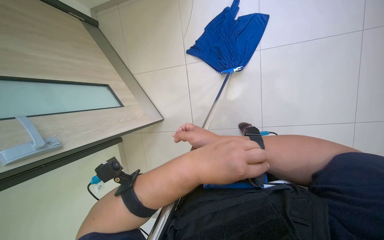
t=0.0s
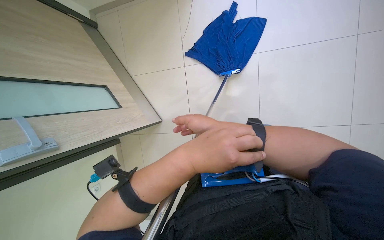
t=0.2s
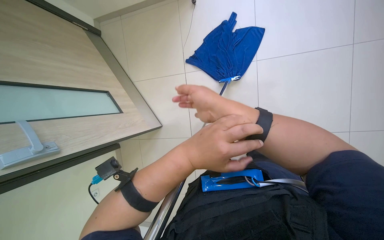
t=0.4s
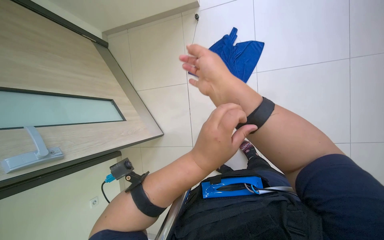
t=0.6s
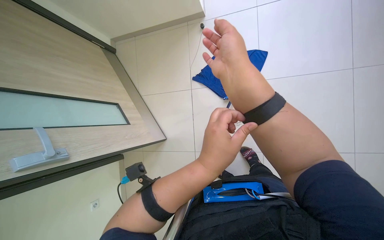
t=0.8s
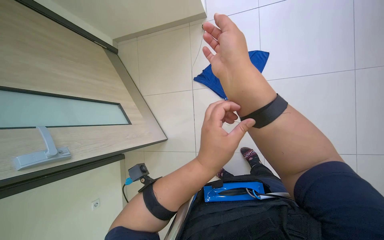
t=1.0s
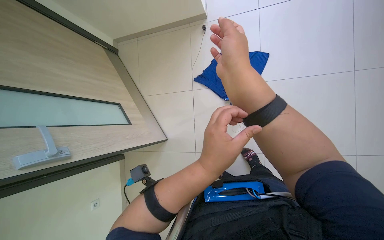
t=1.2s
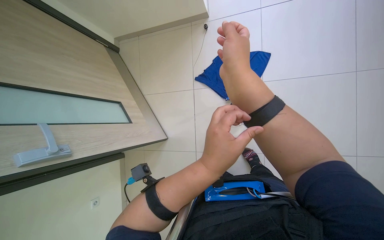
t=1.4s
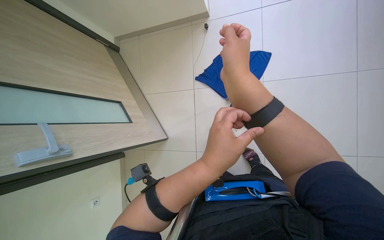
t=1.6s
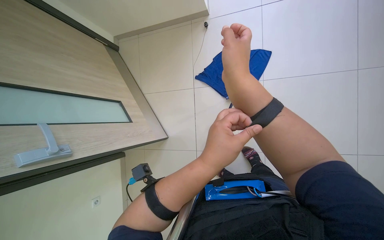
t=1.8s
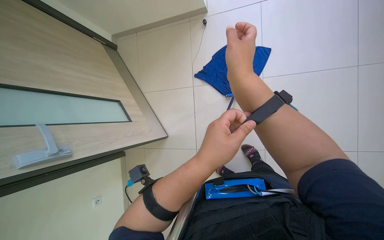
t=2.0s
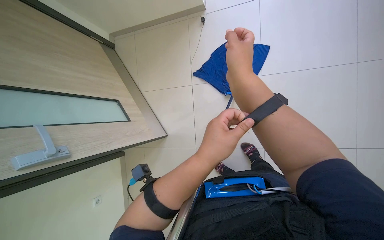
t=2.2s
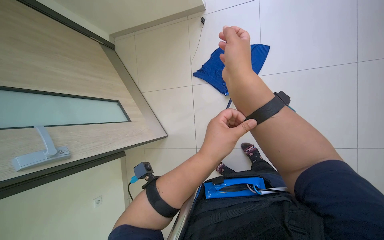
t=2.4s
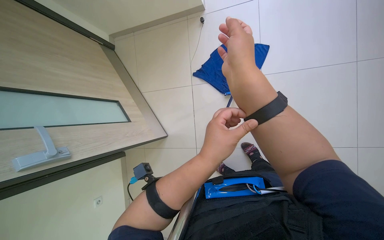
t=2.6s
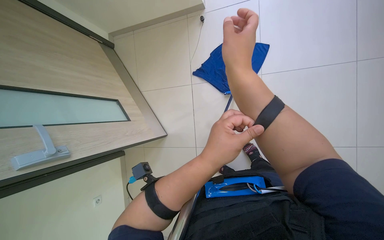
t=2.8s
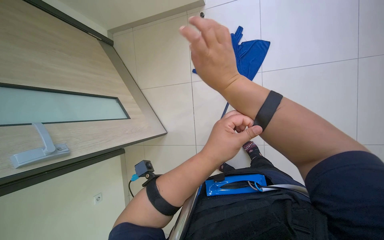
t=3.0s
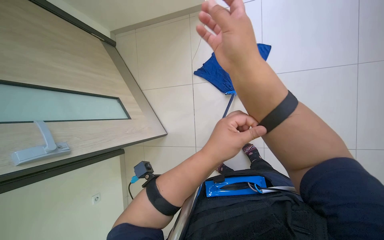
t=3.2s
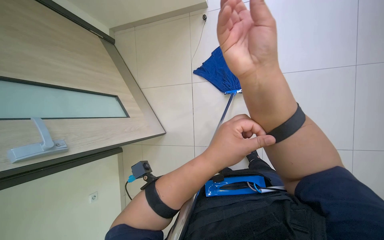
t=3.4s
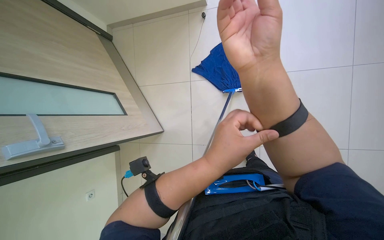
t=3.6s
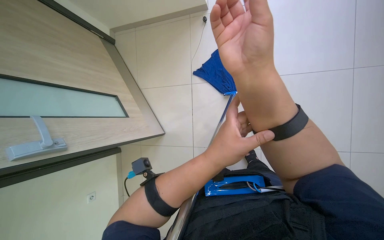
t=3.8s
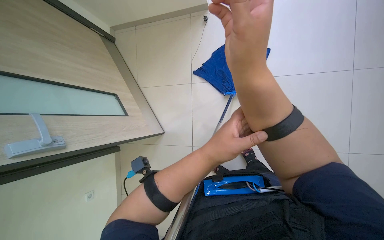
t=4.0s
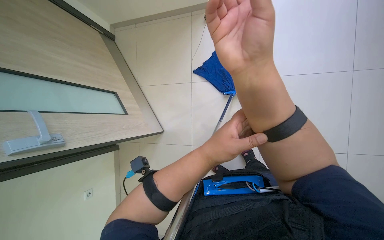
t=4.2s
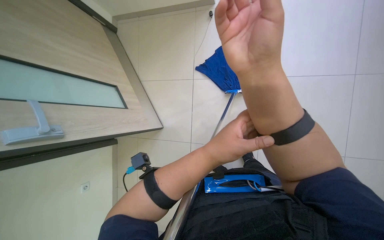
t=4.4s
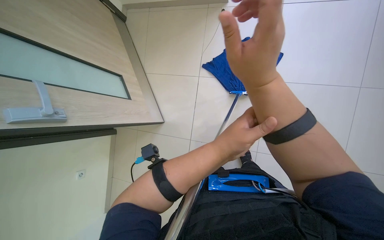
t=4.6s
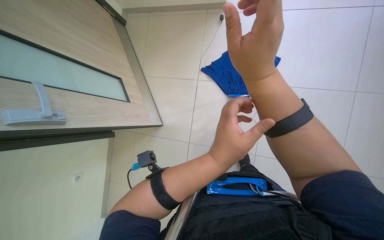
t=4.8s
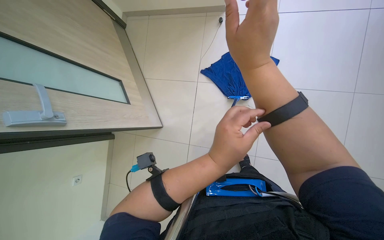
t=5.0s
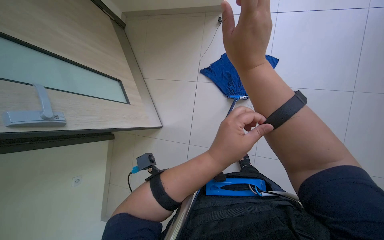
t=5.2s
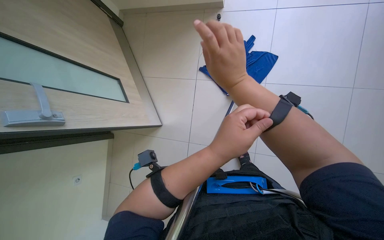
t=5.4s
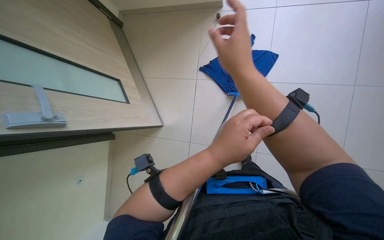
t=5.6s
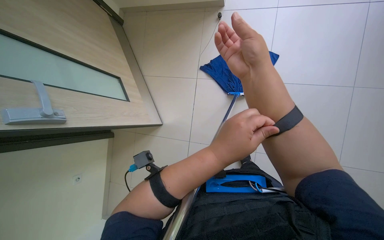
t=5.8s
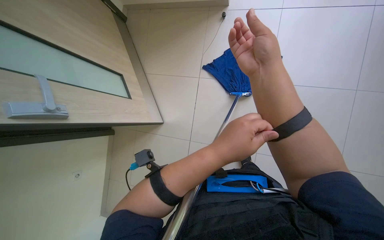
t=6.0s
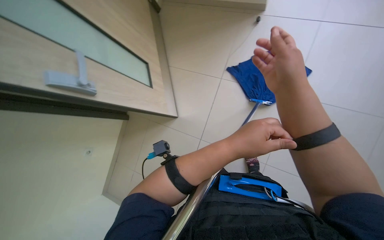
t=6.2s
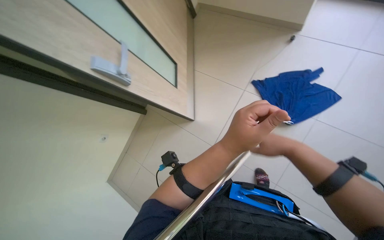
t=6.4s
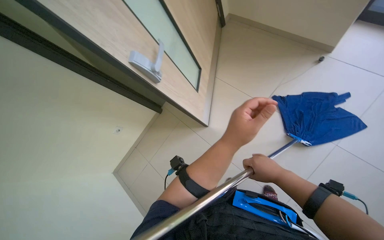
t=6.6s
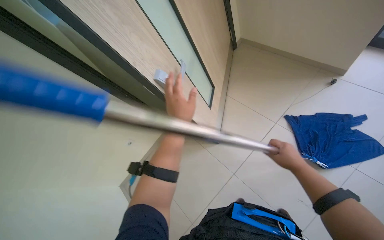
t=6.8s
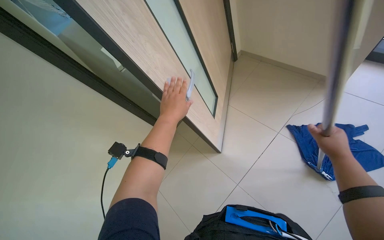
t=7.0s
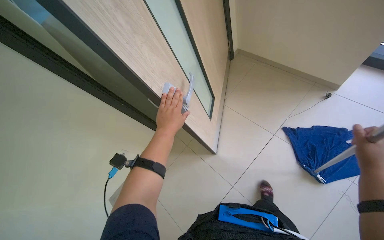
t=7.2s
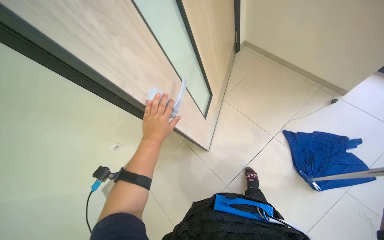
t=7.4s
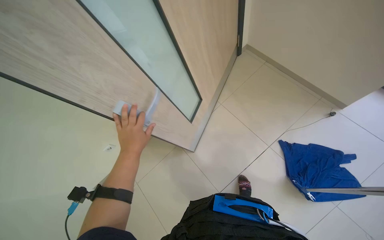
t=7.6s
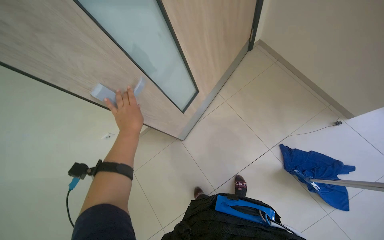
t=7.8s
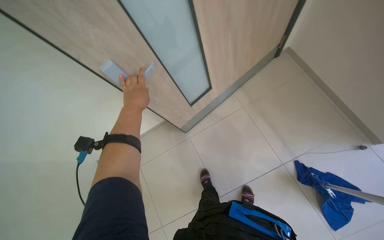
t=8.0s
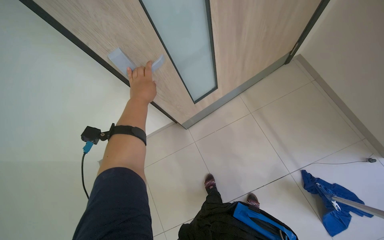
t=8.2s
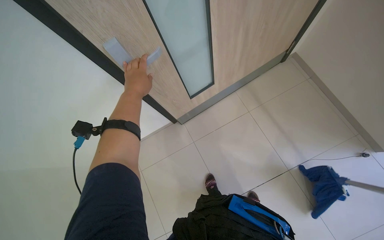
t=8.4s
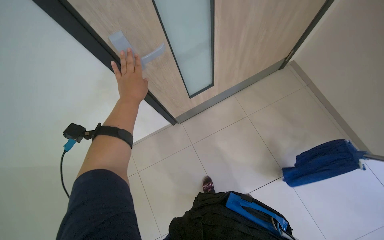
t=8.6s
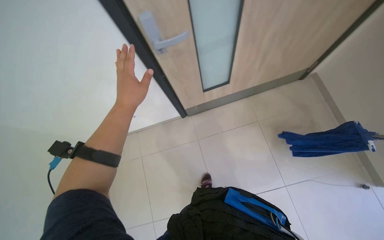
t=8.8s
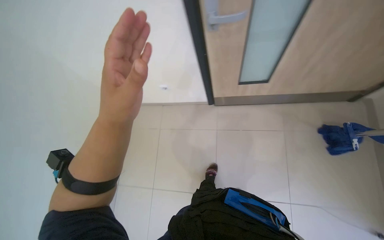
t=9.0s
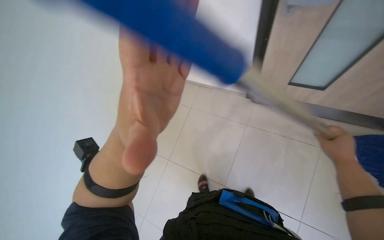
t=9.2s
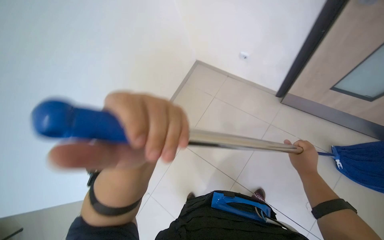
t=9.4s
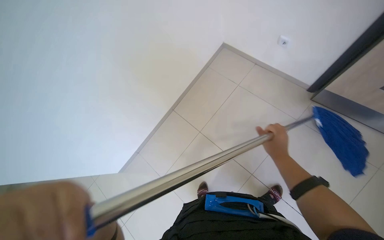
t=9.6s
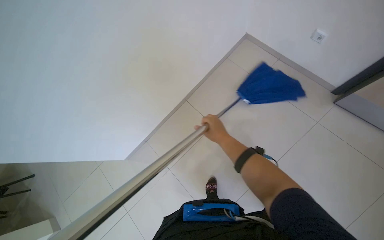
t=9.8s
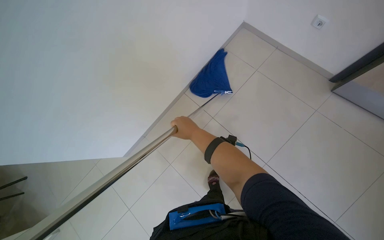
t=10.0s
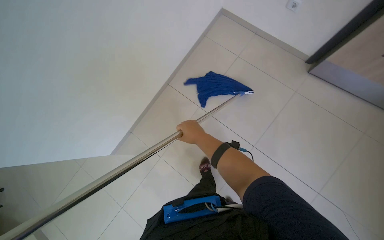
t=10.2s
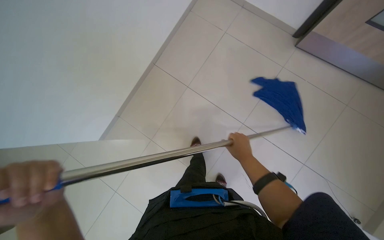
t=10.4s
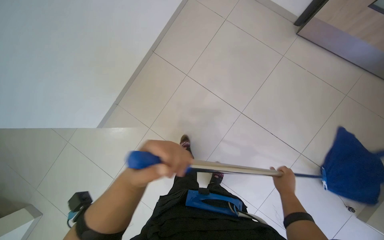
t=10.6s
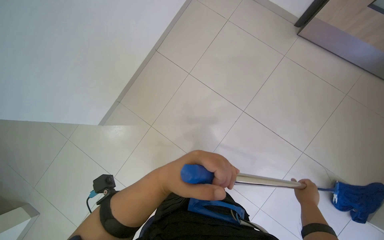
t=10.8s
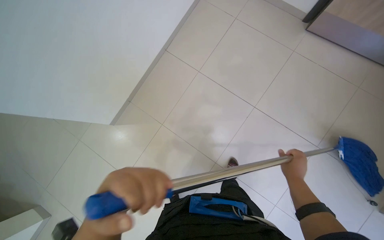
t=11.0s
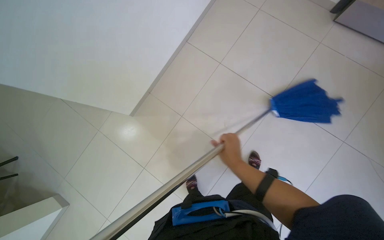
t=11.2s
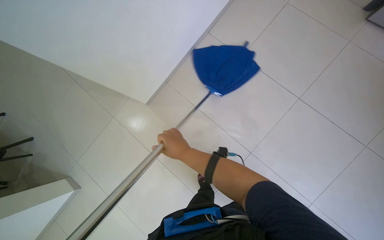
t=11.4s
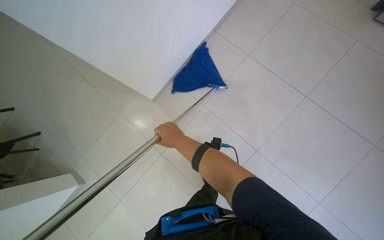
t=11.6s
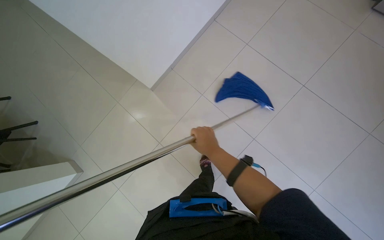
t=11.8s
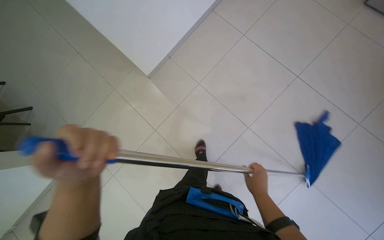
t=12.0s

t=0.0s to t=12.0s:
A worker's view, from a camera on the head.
Job: mopping floor.
The whole recording: Mopping the floor. The worker mops the tiled floor with a blue mop.
t=0.0s to t=1.6s: The right hand moves up the picture and nearer to the camera, some 20 cm.
t=1.6s to t=3.0s: The hands are busy where they are.
t=3.0s to t=4.4s: The right hand travels nearer to the camera by some 10 cm.
t=6.0s to t=7.6s: The wearer's head swings approximately 45 degrees to the left.
t=7.6s to t=9.0s: The view tips downward by roughly 10 degrees. The scene rotates clockwise by approximately 45 degrees.
t=10.4s to t=12.0s: The camera travels approximately 70 cm.

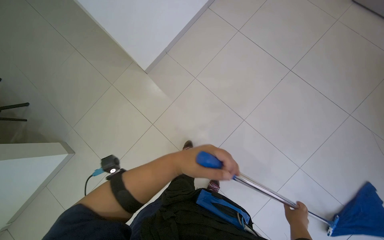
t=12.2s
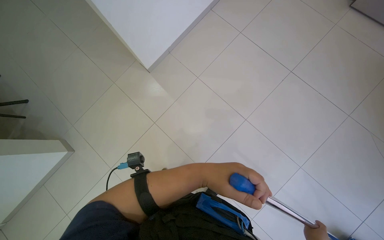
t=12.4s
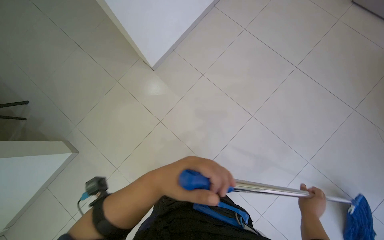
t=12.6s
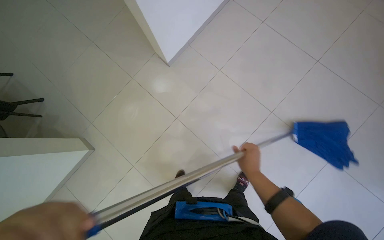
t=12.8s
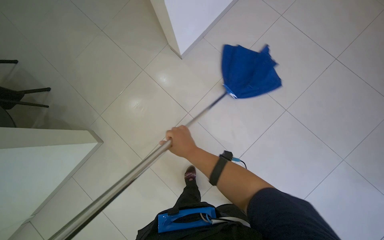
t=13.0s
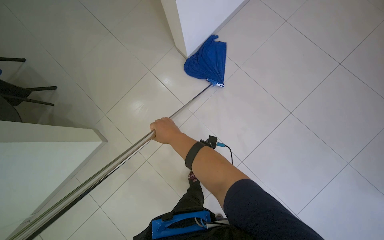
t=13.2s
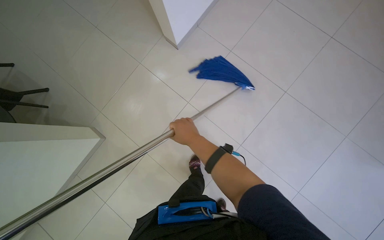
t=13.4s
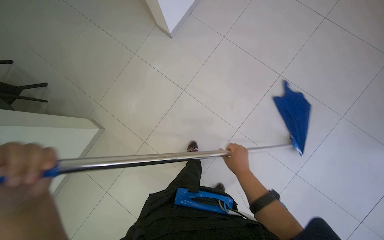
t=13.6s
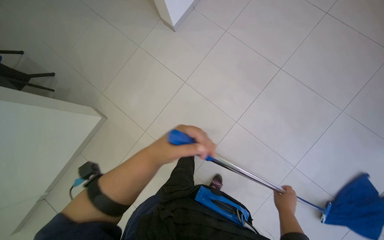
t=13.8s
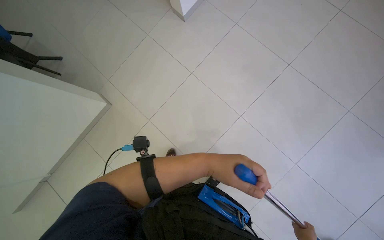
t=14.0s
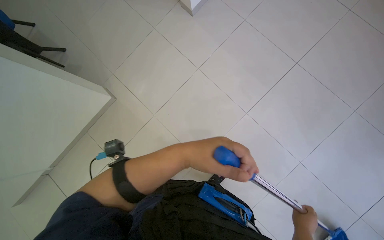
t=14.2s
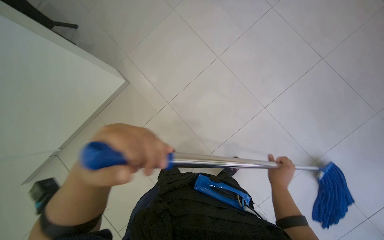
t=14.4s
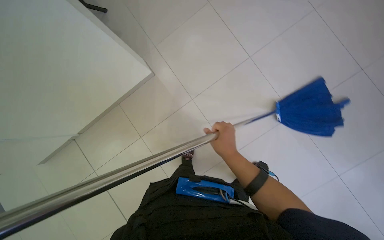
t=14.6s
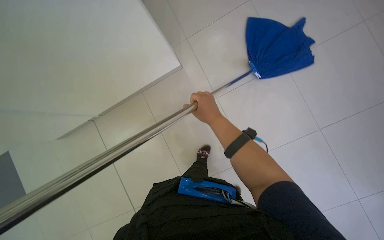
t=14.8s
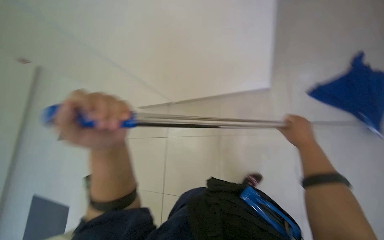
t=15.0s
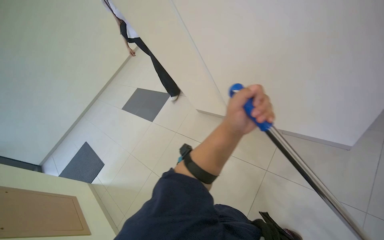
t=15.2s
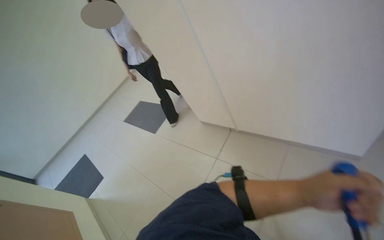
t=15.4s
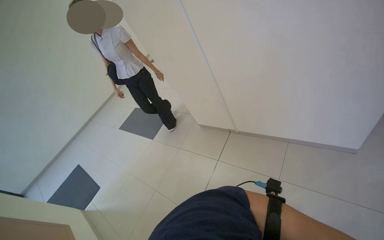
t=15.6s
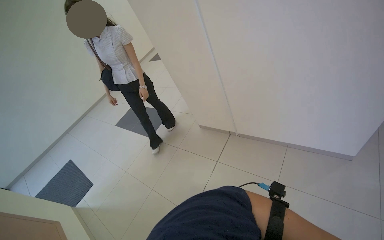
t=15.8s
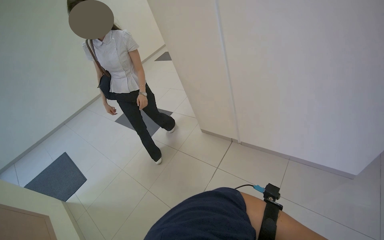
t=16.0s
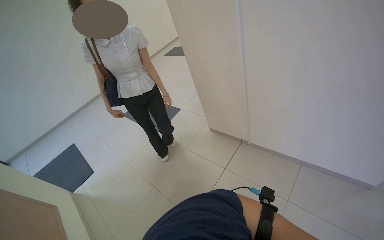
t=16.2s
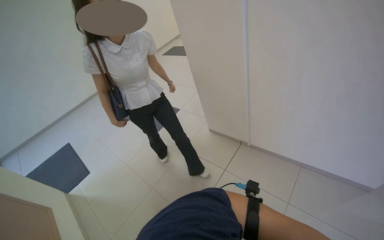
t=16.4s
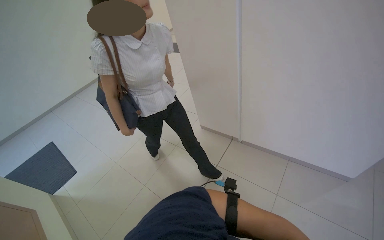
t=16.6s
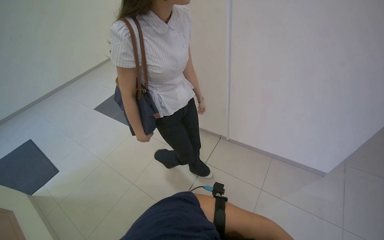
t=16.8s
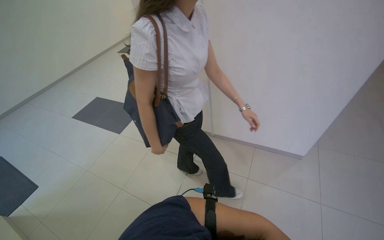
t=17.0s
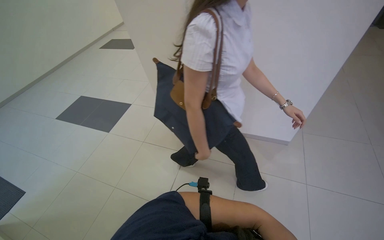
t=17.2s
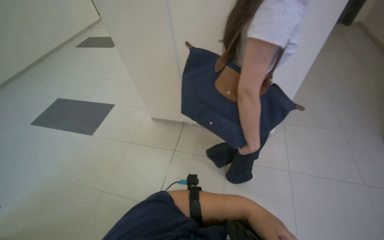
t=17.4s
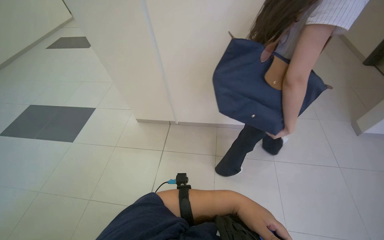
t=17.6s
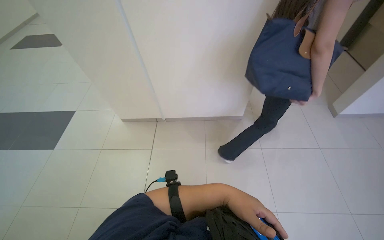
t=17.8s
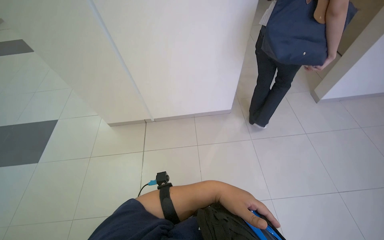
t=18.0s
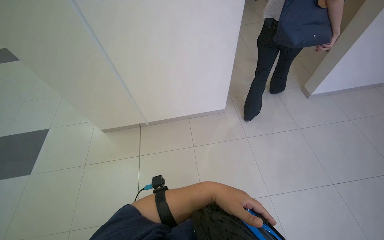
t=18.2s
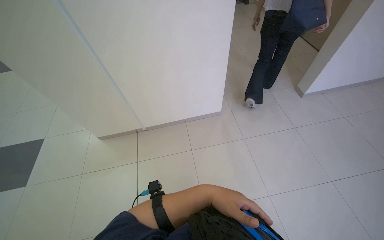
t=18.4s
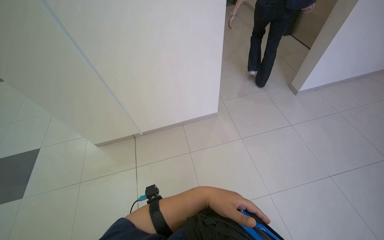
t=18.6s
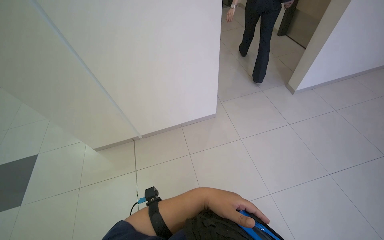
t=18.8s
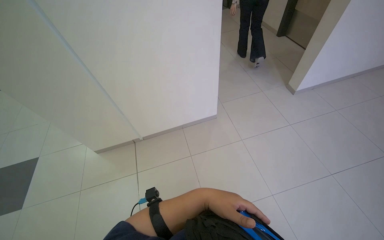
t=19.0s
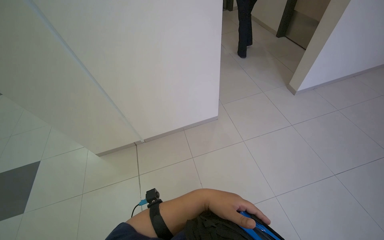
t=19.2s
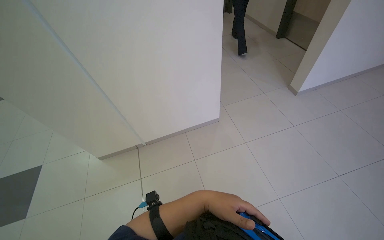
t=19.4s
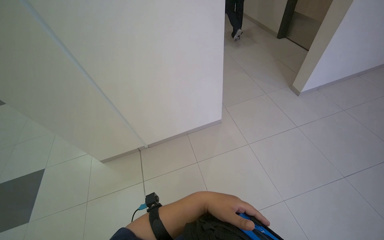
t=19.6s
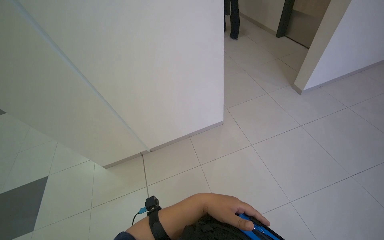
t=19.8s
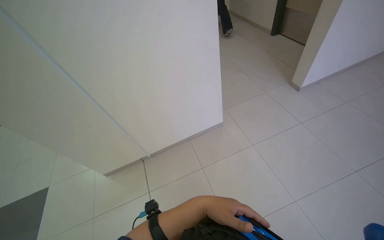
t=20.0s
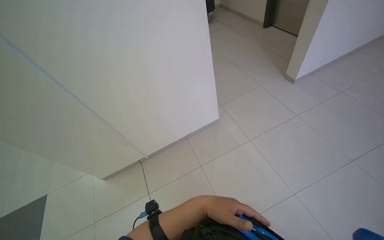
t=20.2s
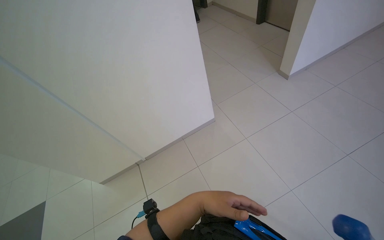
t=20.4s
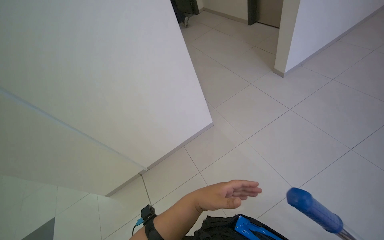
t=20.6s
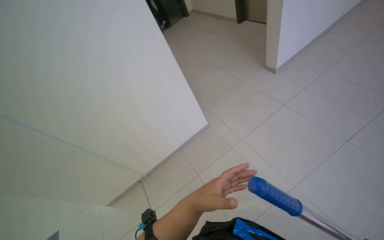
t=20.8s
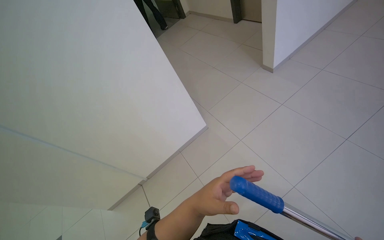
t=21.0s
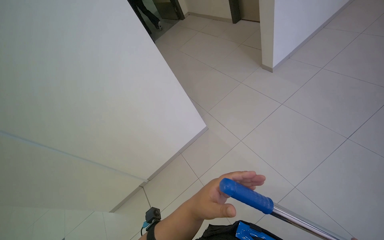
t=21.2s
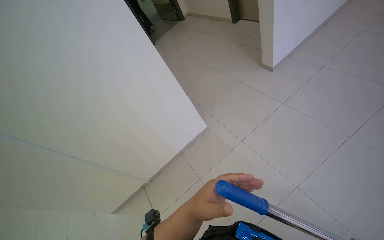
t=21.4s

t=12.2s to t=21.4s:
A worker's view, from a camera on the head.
Job: mopping floor.
The whole recording: Mopping the floor. The worker mops the tiled floor with a blue mop.
t=12.2s to t=13.8s: The head travels approximately 50 cm.
t=13.8s to t=15.2s: The camera is carried about 50 cm. The wearer looks some 35 degrees further to the left.
t=15.2s to t=16.8s: The camera is carried to the left, roughly 80 cm. The camera sweeps to the right, by approximately 20 degrees.
t=16.8s to t=18.4s: The head turns to the right by approximately 40 degrees.
